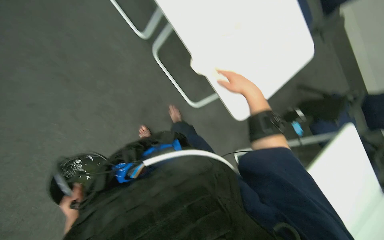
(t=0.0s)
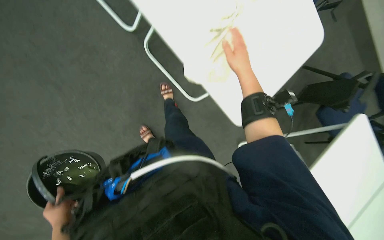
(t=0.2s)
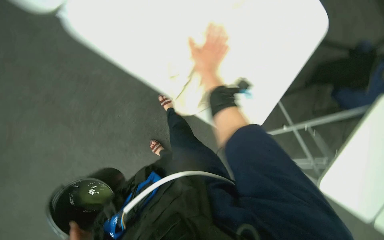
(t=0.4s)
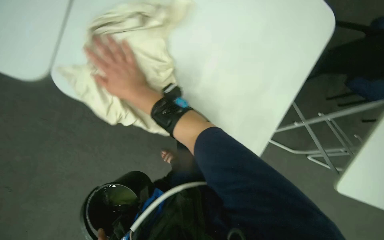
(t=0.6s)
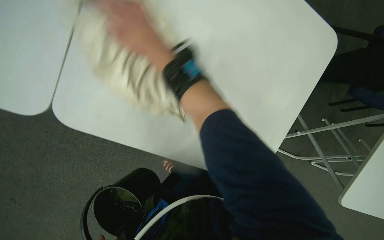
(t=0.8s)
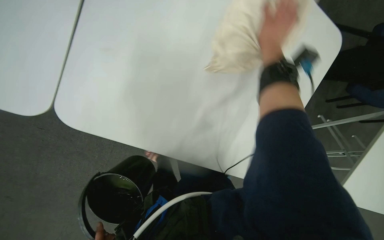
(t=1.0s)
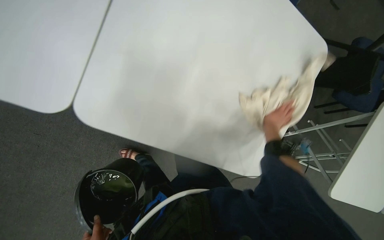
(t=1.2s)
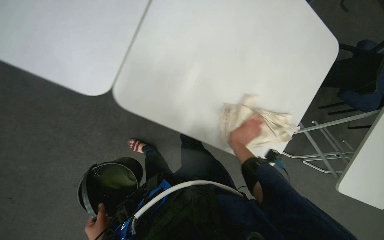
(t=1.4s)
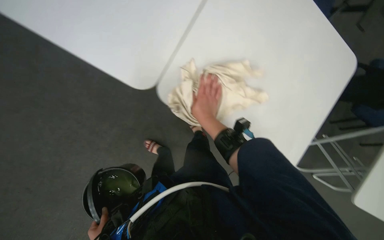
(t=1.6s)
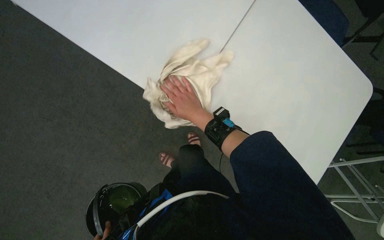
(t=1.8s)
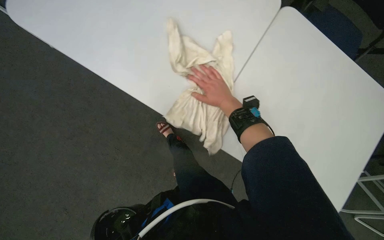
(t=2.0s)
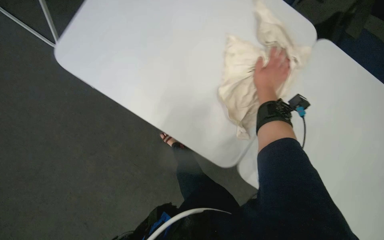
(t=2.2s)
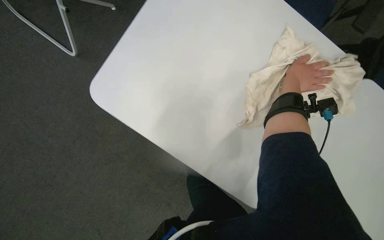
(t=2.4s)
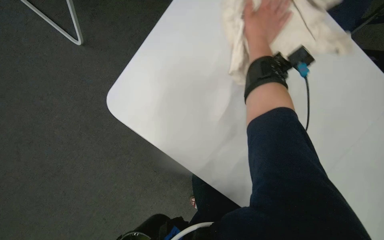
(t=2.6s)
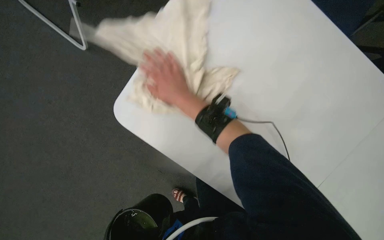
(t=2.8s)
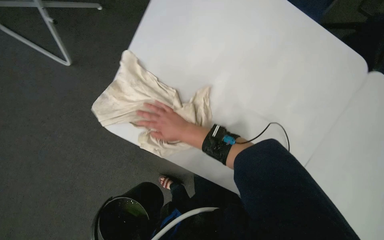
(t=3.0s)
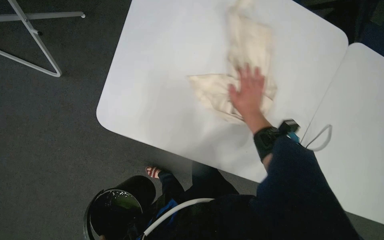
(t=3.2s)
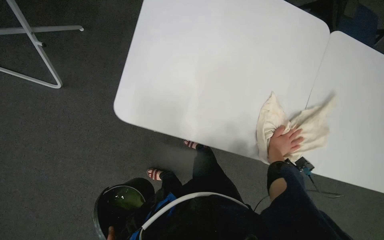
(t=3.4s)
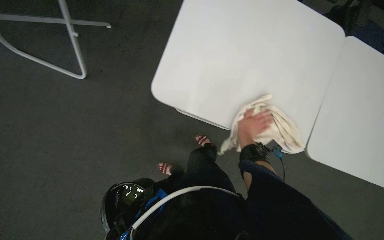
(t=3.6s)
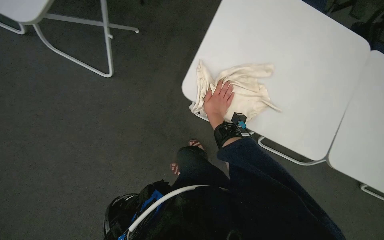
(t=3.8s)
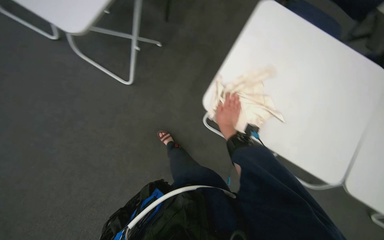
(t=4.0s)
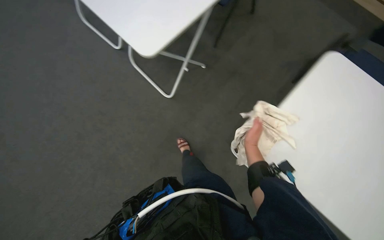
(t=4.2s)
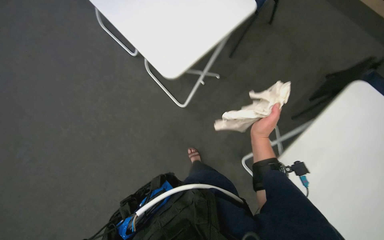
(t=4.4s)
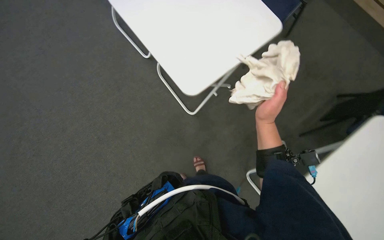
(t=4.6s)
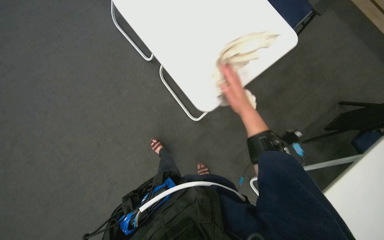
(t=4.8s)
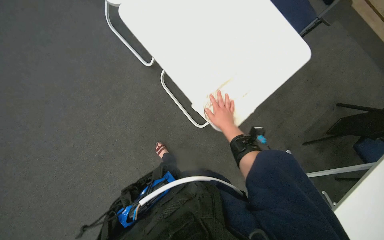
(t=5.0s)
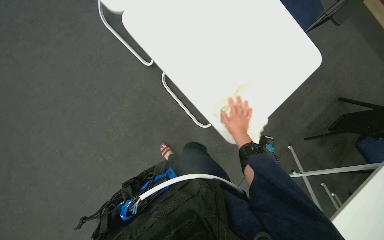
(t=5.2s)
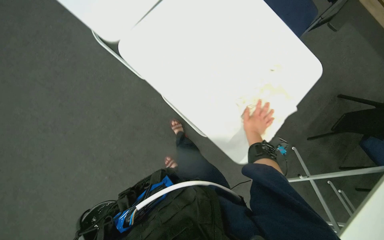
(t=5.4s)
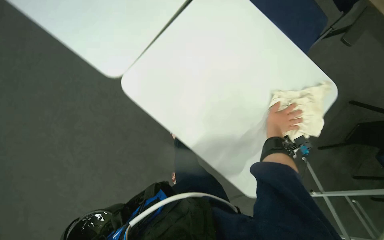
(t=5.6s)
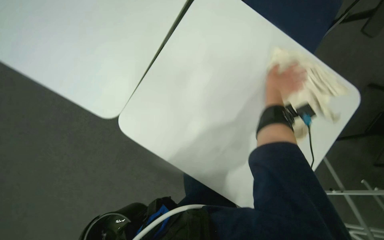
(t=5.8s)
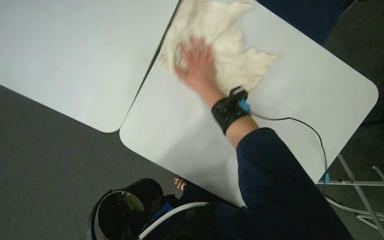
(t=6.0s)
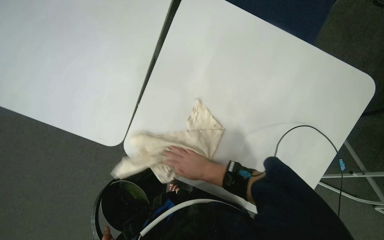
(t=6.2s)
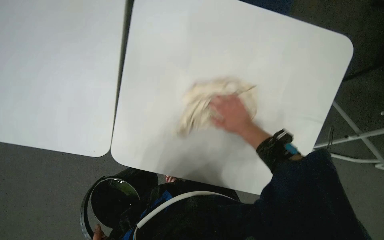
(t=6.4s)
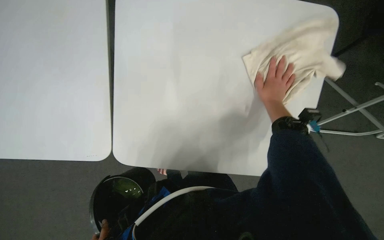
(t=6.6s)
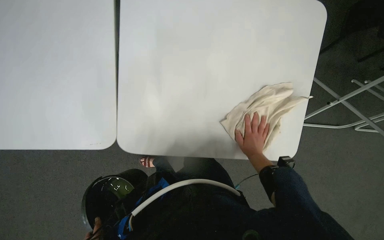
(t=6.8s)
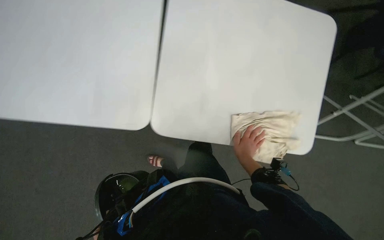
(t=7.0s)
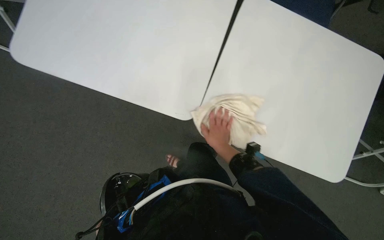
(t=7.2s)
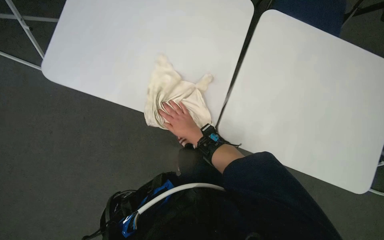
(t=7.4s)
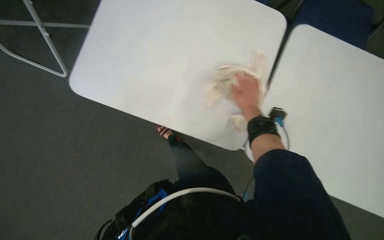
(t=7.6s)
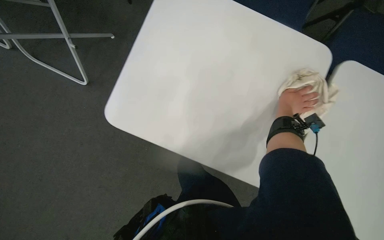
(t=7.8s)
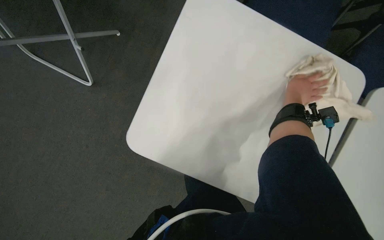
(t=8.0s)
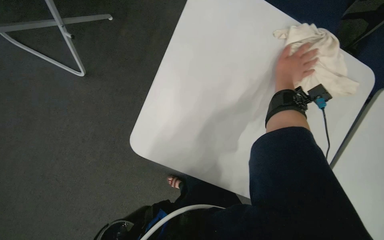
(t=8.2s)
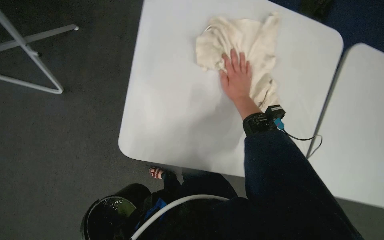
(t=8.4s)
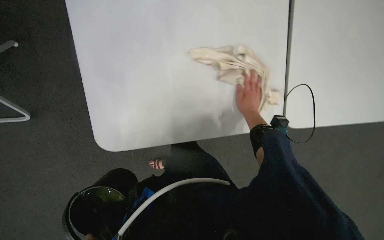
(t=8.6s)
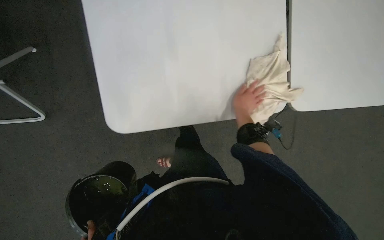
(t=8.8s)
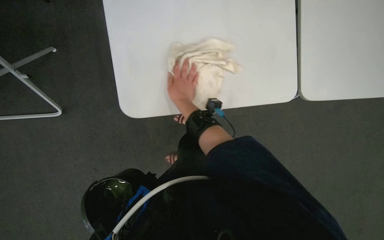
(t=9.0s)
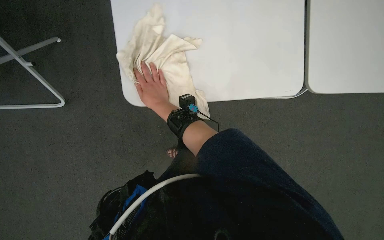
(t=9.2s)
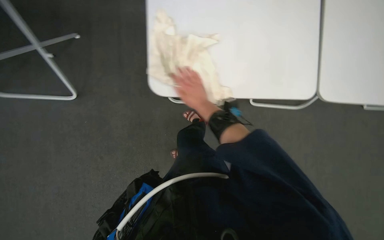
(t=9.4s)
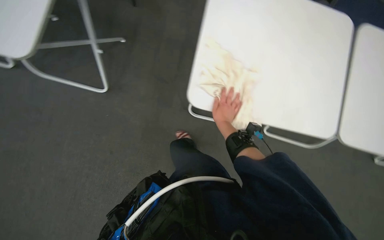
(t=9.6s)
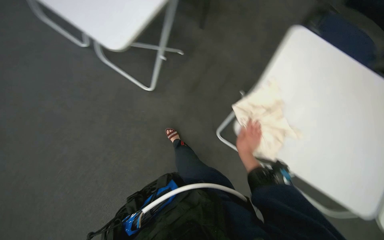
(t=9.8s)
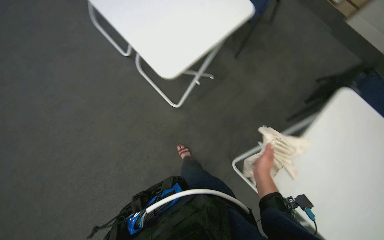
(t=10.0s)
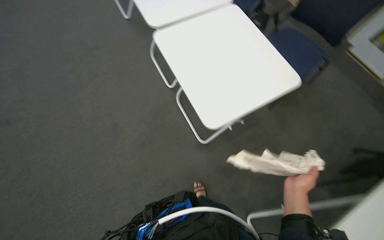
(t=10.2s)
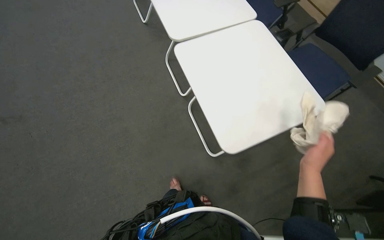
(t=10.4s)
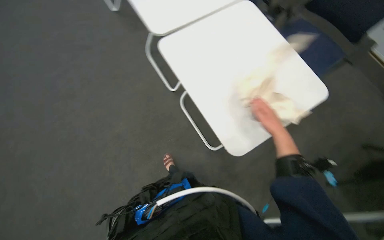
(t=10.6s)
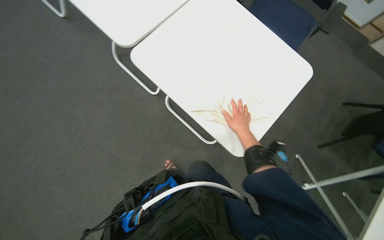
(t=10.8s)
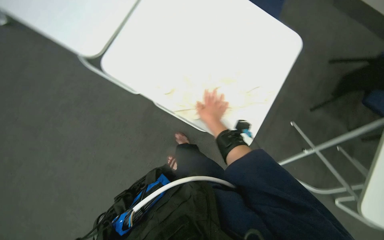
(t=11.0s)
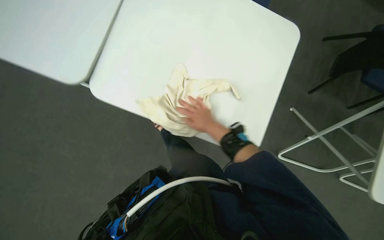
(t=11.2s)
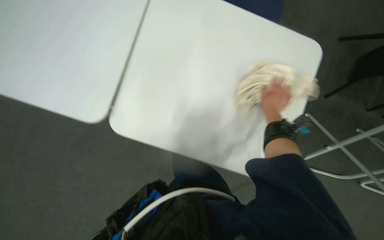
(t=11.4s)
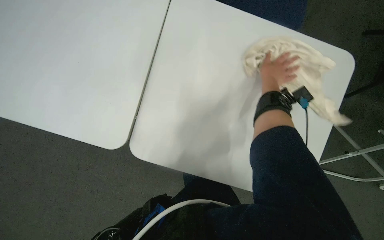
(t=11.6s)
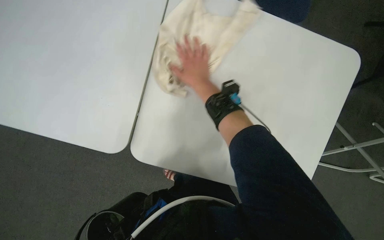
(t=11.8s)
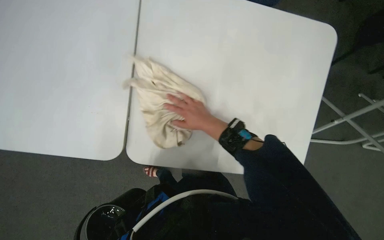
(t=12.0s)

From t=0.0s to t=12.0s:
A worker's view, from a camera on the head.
Job: wiping surfaces.
The whole recording: Wiping conference room tables. The worker wipes conference room tables with a cloth, periodically soaking and wringing cloths in a bucket.
From t=3.0s to t=4.4s: The head turns to the left by about 35 degrees. The camera pitches upward, by approximately 30 degrees.
From t=4.4s to t=6.0s: The right hand moves left and right over approximately 25 cm, changing direction 2 times.
From t=7.6s to t=9.0s: The scene rotates counterclockwise by roughly 35 degrees.
From t=9.0s to t=10.4s: The head rotates about 70 degrees to the left. The wearer looks some 40 degrees further upward.
From t=10.4s to t=12.0s: Everything in view rotates approximately 50 degrees counterclockwise.

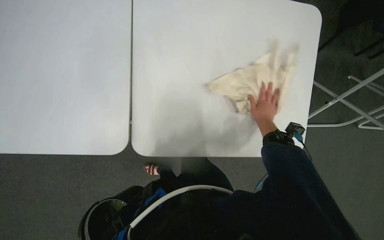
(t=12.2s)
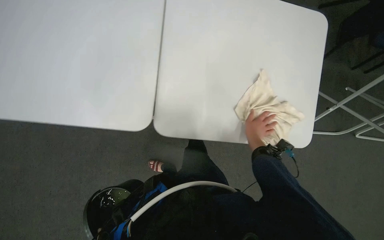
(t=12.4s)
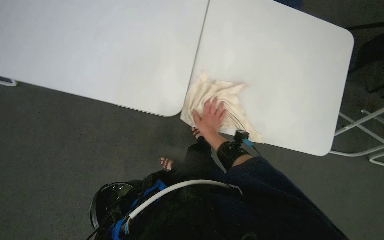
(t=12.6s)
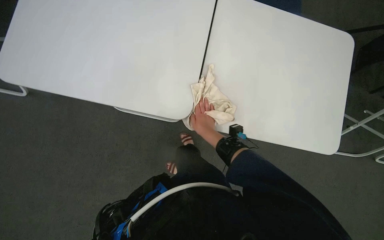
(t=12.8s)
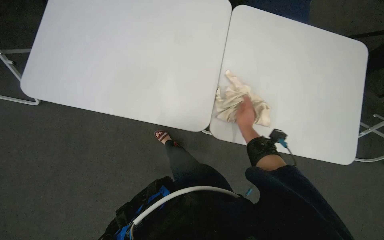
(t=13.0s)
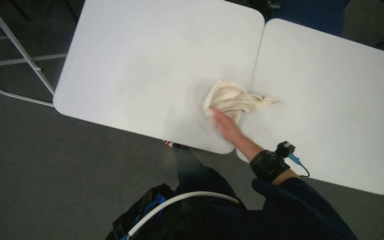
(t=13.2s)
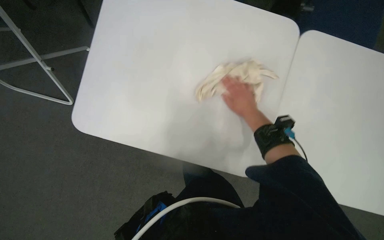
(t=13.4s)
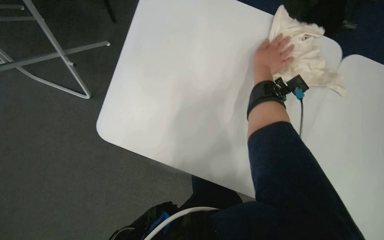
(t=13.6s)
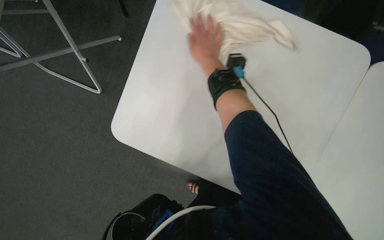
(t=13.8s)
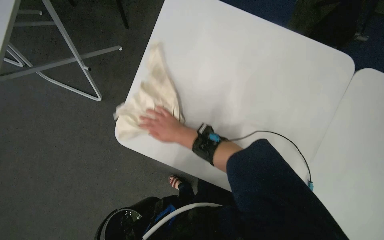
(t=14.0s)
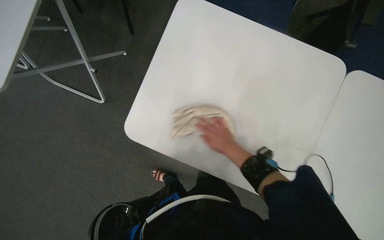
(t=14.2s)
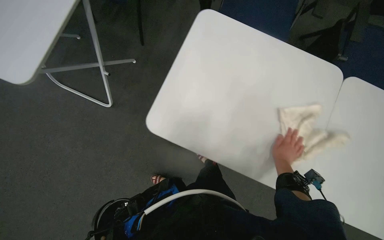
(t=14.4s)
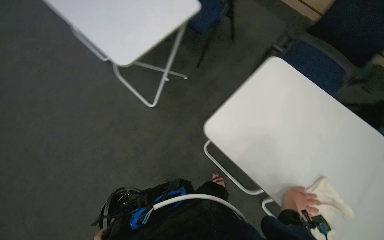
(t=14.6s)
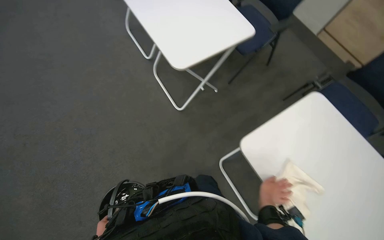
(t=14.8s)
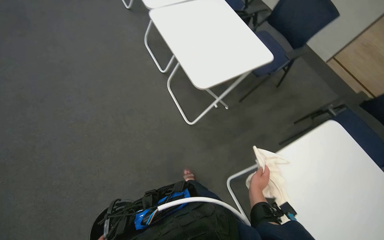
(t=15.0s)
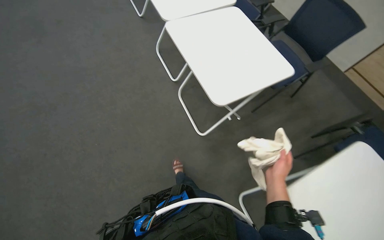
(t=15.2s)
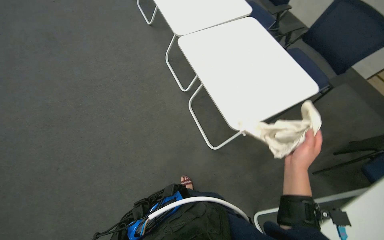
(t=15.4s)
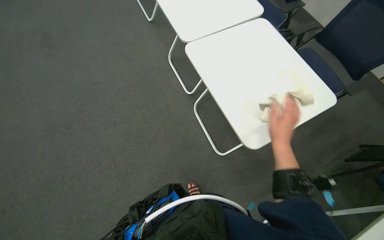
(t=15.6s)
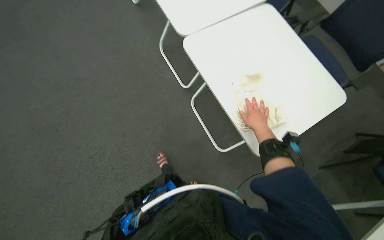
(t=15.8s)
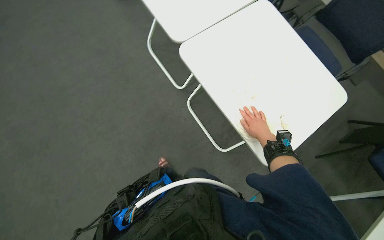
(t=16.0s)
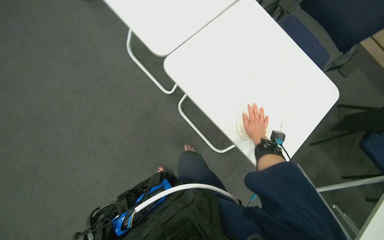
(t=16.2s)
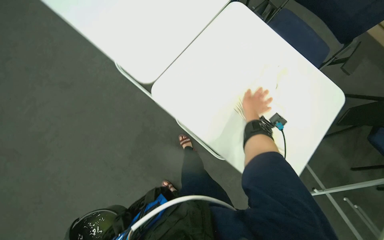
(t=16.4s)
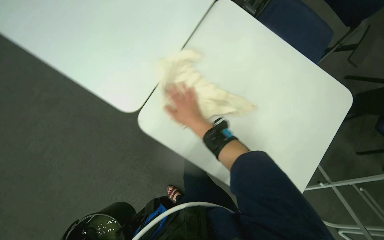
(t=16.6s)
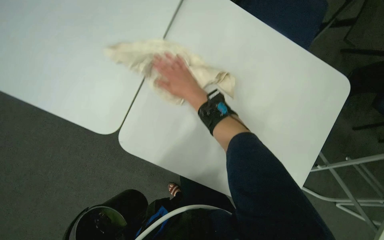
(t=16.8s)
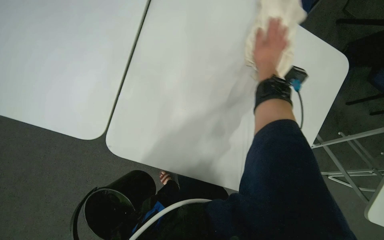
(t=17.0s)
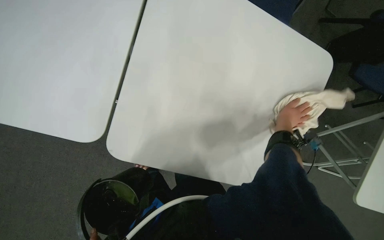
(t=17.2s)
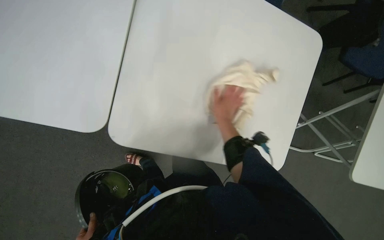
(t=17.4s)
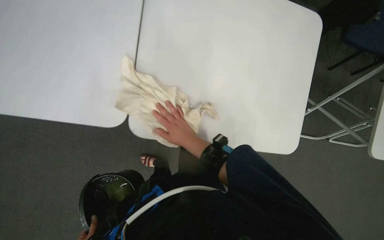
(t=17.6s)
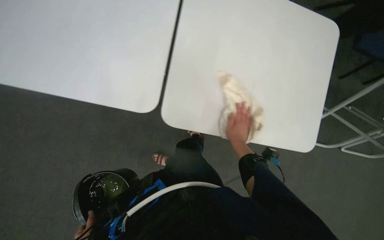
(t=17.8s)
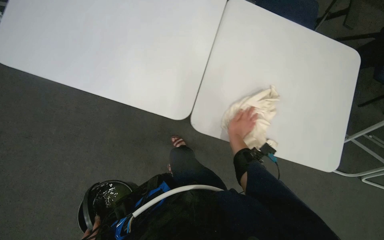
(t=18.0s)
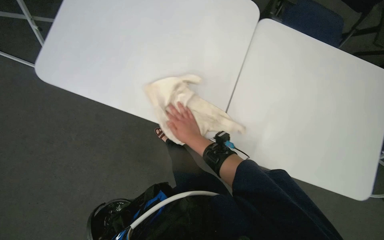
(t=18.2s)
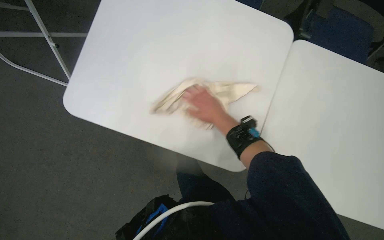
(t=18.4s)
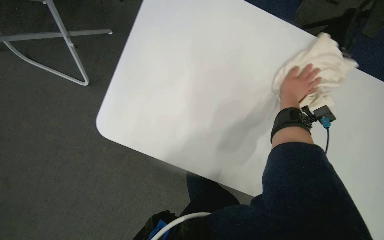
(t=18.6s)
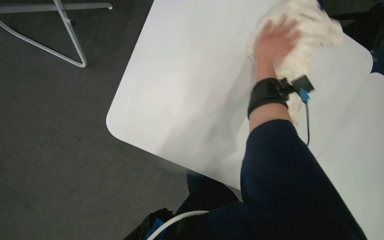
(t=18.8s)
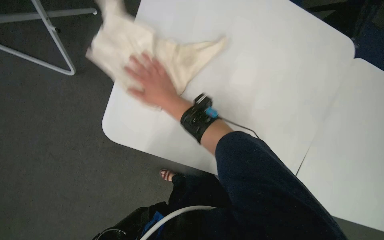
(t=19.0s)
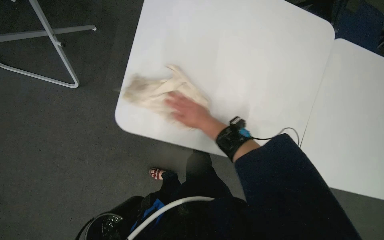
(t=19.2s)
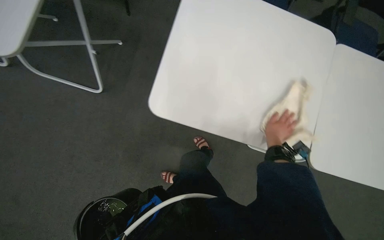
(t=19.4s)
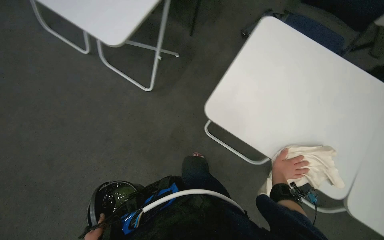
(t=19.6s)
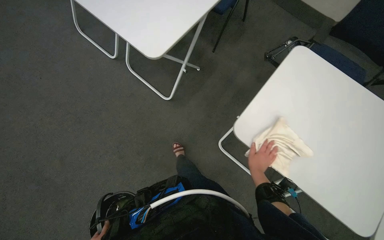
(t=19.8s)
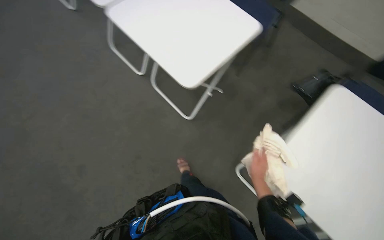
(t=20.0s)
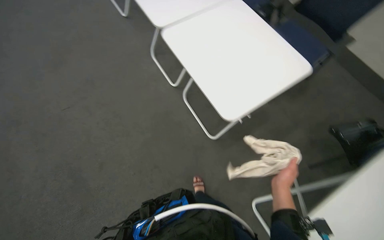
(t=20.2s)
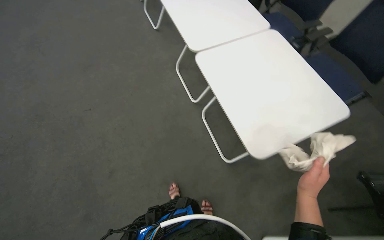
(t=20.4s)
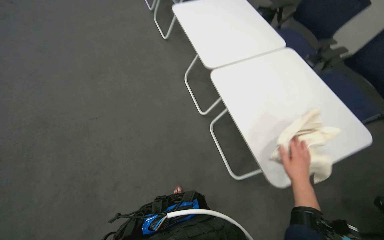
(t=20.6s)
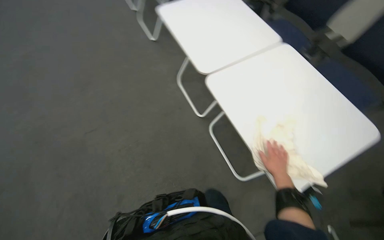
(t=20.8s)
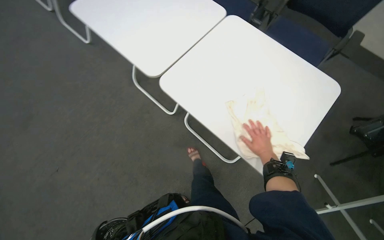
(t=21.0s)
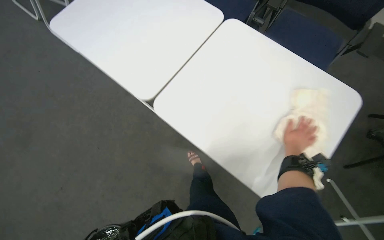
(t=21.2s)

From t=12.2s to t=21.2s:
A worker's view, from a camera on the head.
Job: wiping surfaces.
The whole recording: Wiping conference room tables. The worker wipes conference room tables with a cloth, periodically soaking and wringing cloths in a bucket.
From t=12.2s to t=13.8s: The head rotates some 25 degrees to the left. The right hand travels to the left and up the picture by some 70 cm.
From t=13.8s to t=15.2s: The view tilts roughly 35 degrees upward. Everything in view rotates roughly 40 degrees clockwise.
From t=16.6s to t=18.2s: The right hand swings left and right, roughly 35 cm each way, with 3 reversals.
